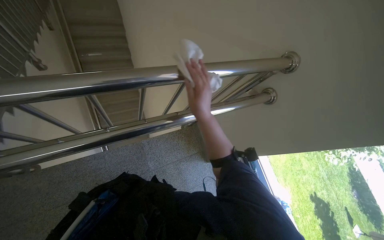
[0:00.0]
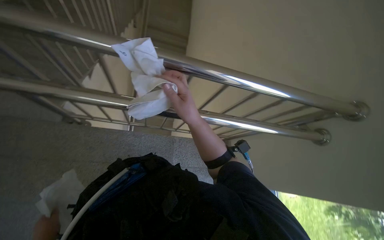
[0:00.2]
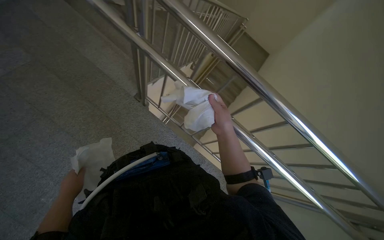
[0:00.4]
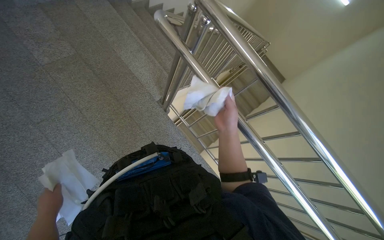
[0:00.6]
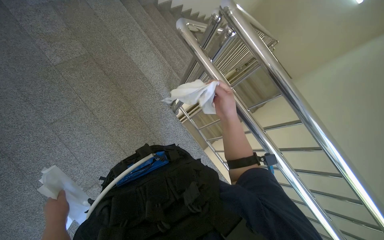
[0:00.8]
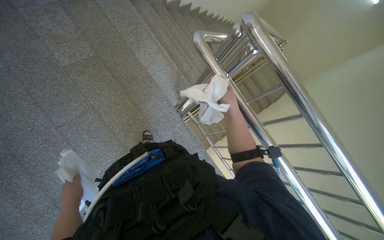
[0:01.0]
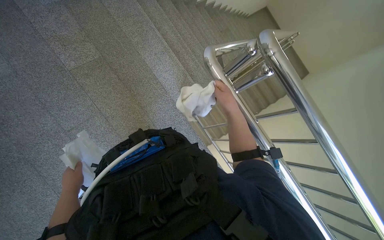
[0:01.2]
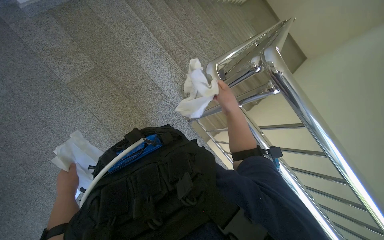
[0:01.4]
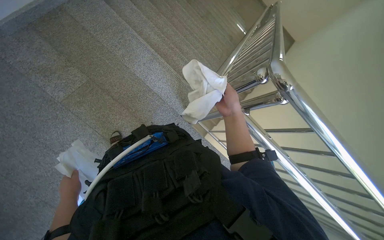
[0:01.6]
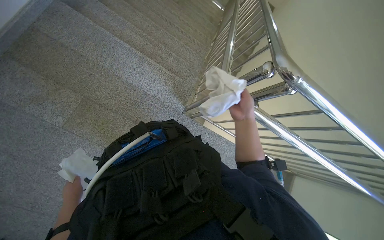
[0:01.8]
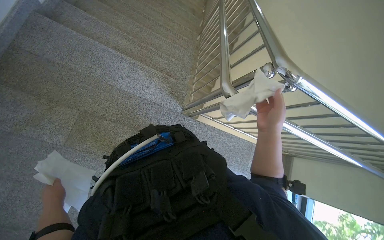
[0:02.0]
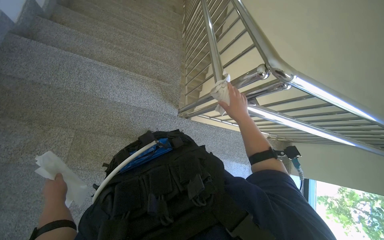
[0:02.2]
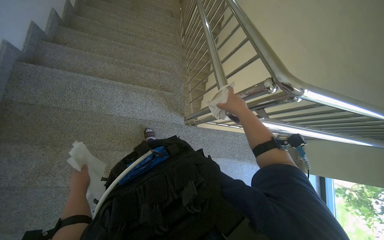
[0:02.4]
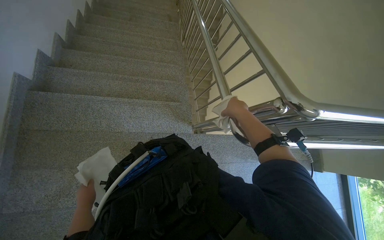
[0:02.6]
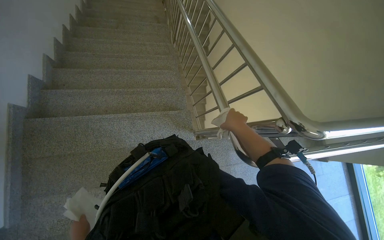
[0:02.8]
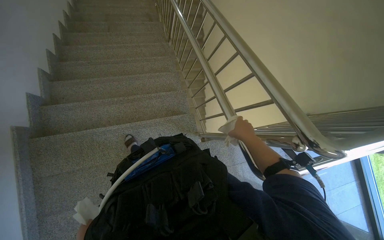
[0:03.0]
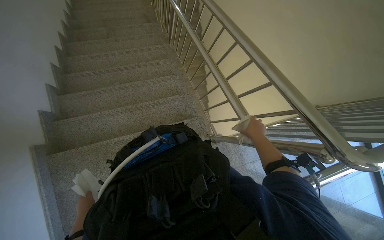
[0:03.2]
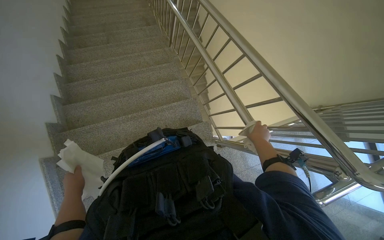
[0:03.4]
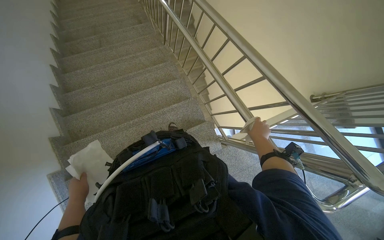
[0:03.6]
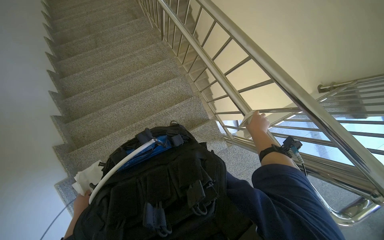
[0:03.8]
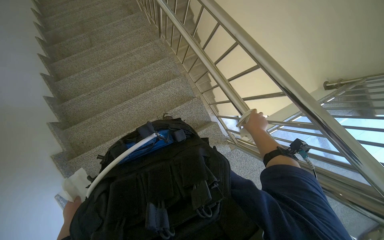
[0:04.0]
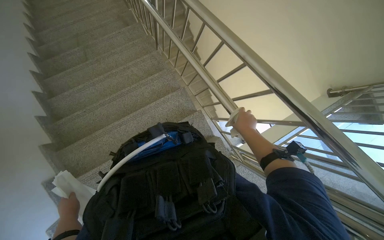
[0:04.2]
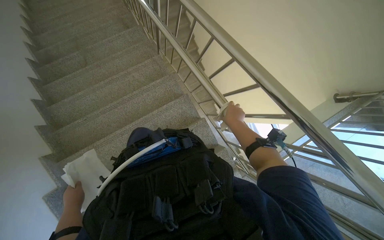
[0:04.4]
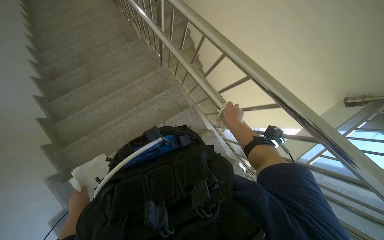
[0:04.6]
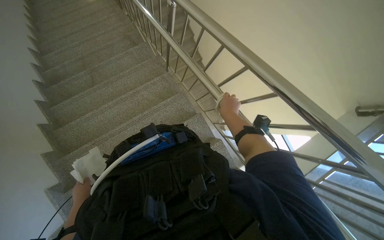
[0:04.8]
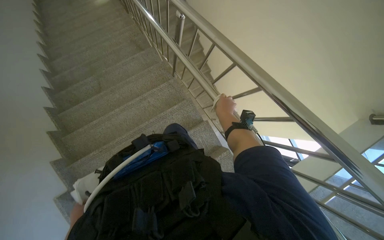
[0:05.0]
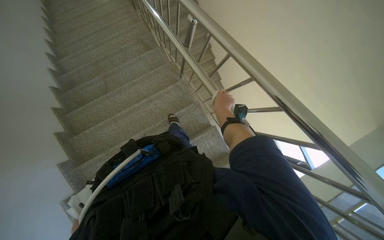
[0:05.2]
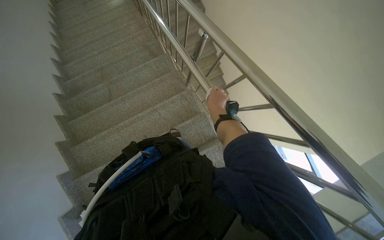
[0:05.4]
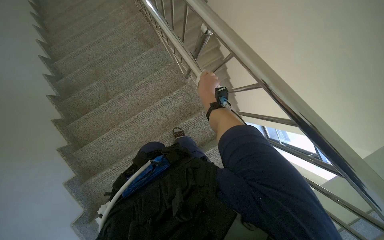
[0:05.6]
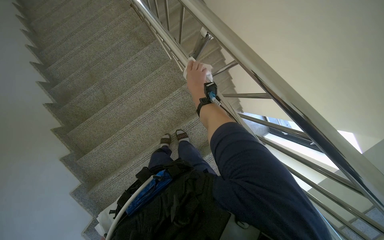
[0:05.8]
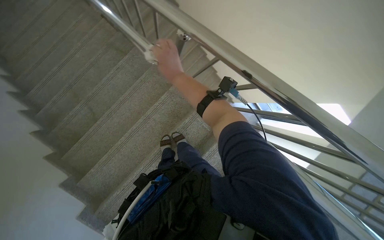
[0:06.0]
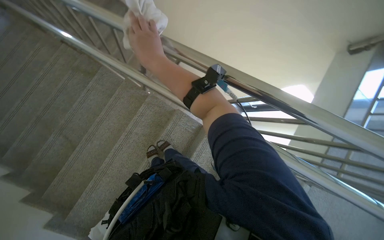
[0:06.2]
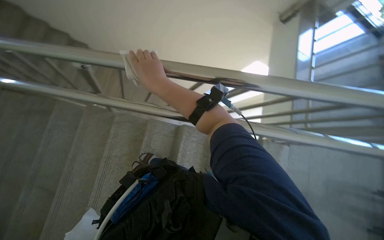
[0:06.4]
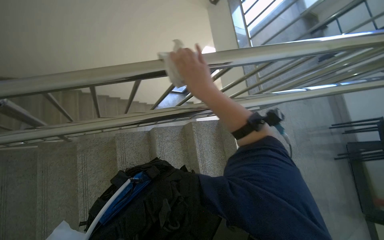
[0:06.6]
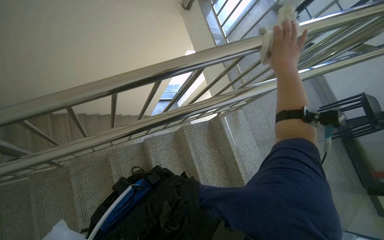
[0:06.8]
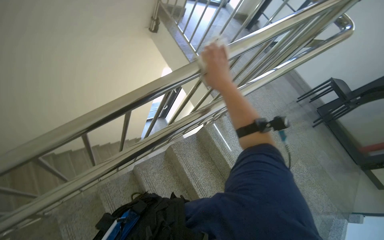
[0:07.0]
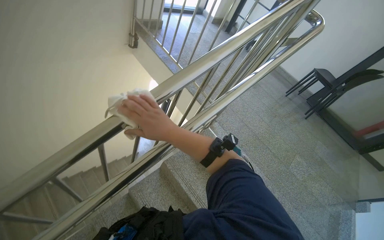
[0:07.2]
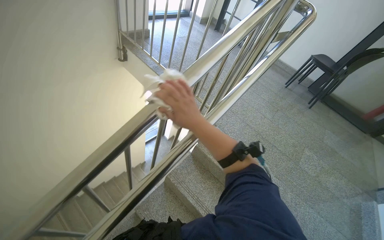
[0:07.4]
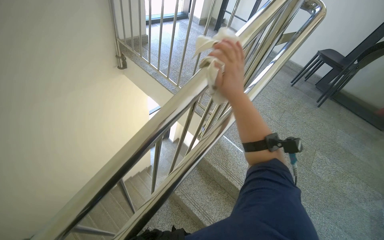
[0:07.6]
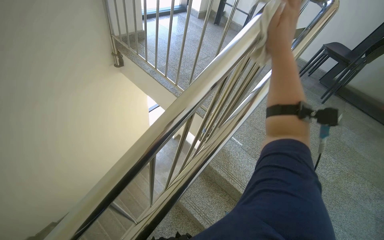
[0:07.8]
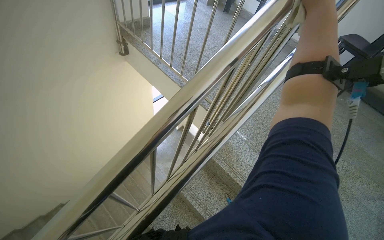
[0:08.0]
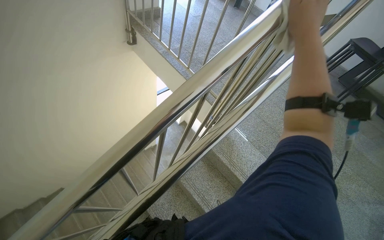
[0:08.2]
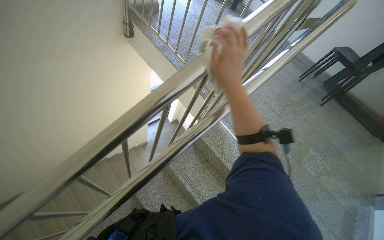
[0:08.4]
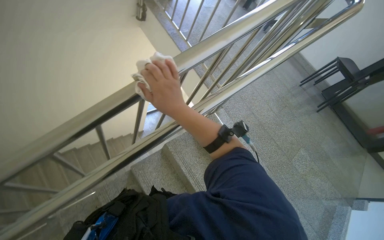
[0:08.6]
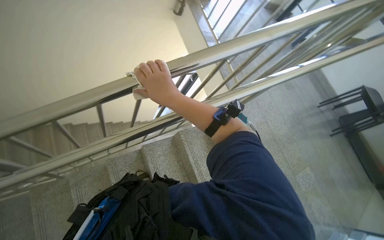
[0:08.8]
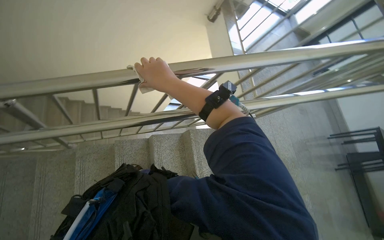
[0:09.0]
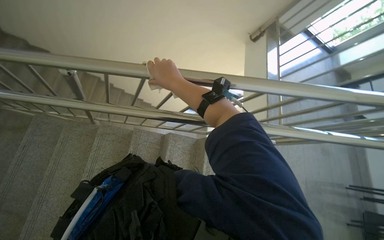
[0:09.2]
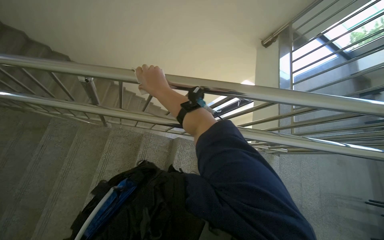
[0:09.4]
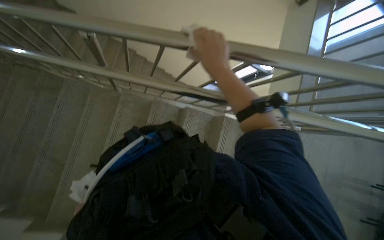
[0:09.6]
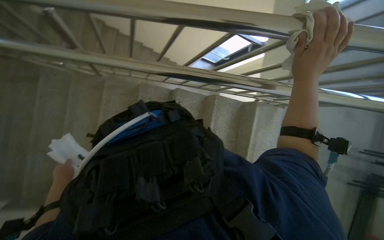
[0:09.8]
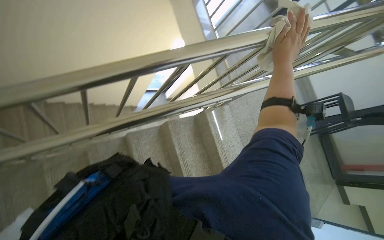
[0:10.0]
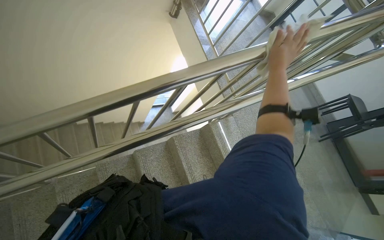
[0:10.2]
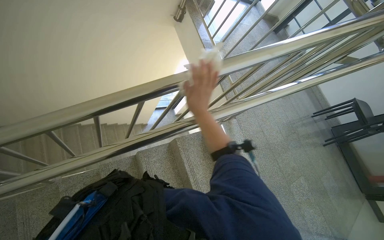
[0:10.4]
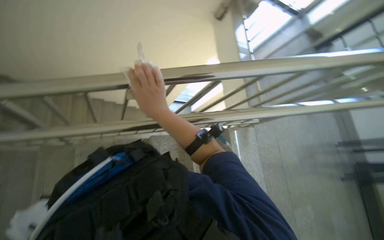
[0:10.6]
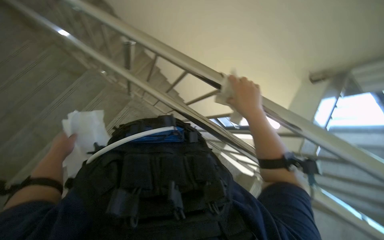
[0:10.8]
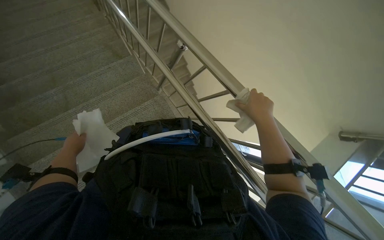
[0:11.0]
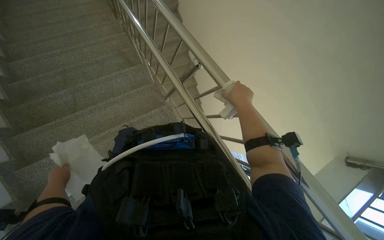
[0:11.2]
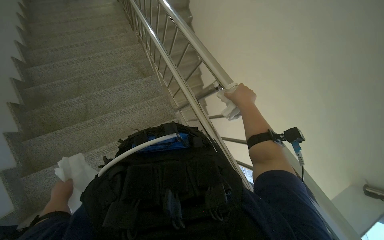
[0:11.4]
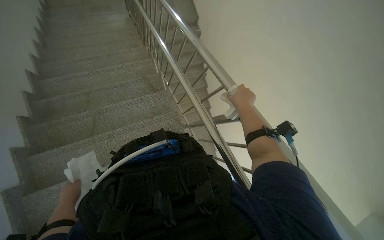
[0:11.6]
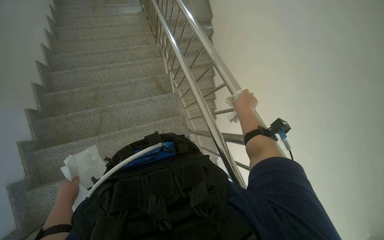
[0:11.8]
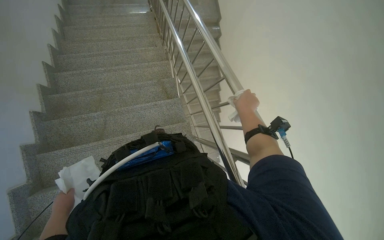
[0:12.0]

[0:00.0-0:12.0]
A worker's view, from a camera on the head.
Job: wiping surfaces.
The whole recording: Wiping metal stair railing. The worker wipes the metal handrail of the stairs with a cloth.
0.0 to 1.6 s: The camera travels some 50 cm.
1.6 to 3.0 s: The camera is carried about 60 cm. The camera pitches downward, by some 15 degrees. Everything in view rotates some 50 degrees counterclockwise.
3.0 to 4.4 s: The camera is carried roughly 70 cm.
4.4 to 6.0 s: The camera travels approximately 80 cm.
6.0 to 7.6 s: The head travels approximately 60 cm. The wearer's head swings approximately 95 degrees to the right.
7.6 to 9.0 s: Everything in view rotates roughly 40 degrees clockwise.
9.0 to 10.4 s: The head rotates some 15 degrees to the left.
10.4 to 12.0 s: The head turns to the left by about 65 degrees.

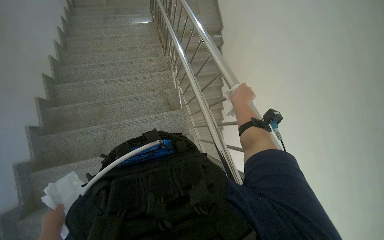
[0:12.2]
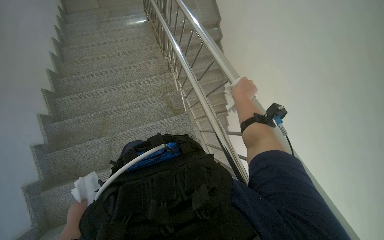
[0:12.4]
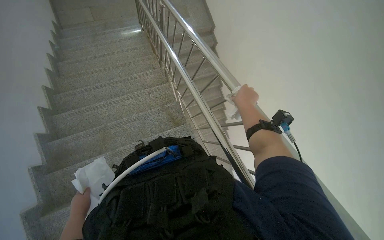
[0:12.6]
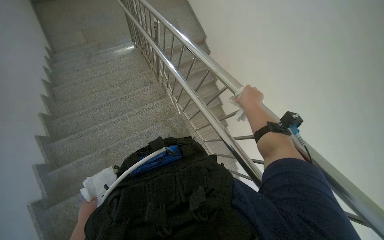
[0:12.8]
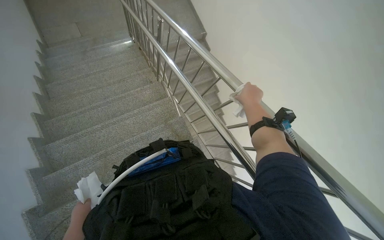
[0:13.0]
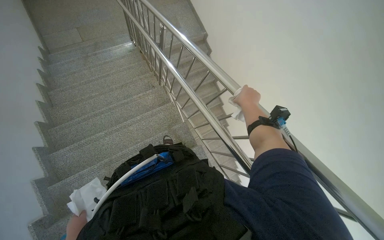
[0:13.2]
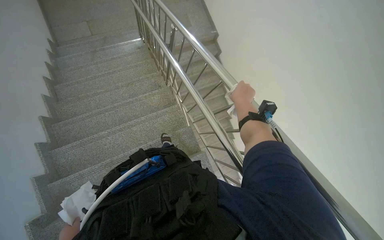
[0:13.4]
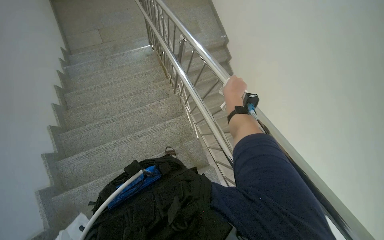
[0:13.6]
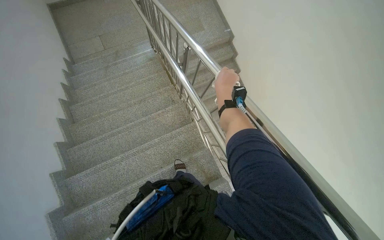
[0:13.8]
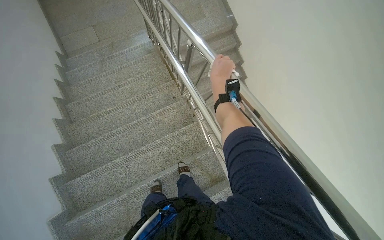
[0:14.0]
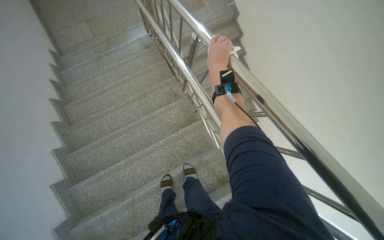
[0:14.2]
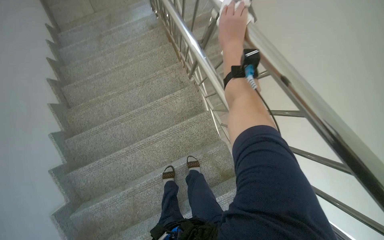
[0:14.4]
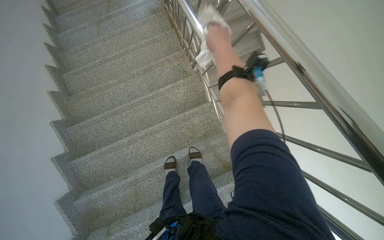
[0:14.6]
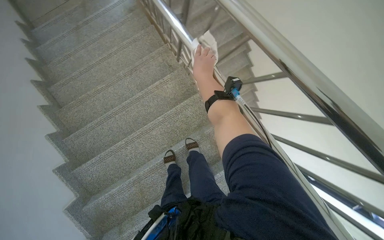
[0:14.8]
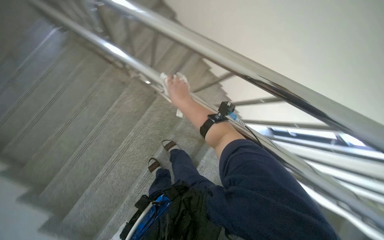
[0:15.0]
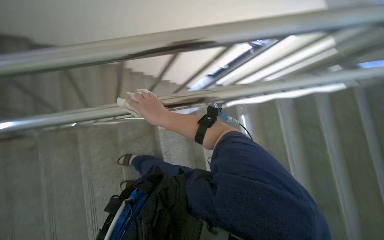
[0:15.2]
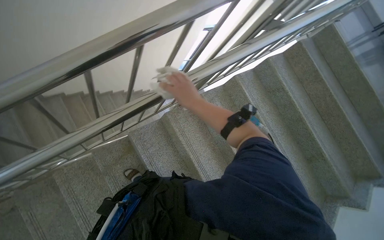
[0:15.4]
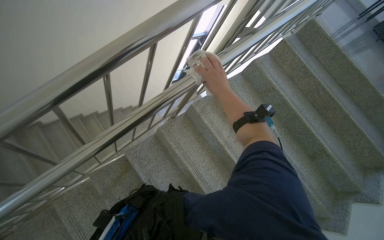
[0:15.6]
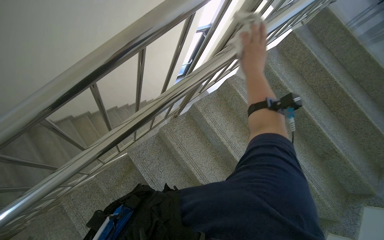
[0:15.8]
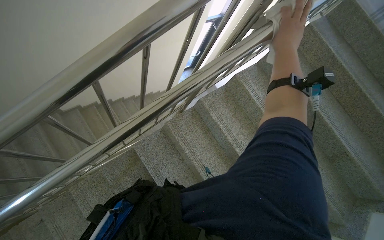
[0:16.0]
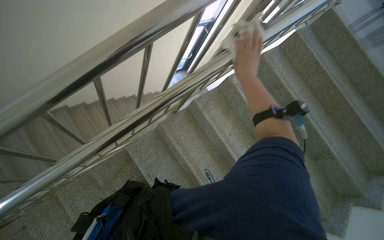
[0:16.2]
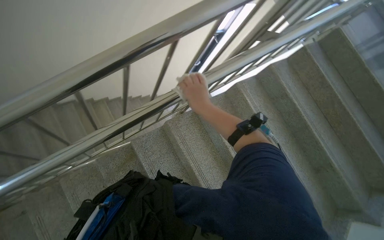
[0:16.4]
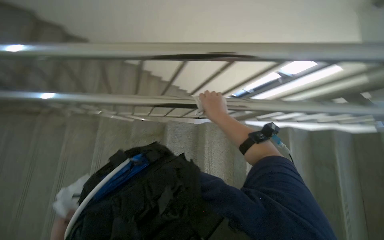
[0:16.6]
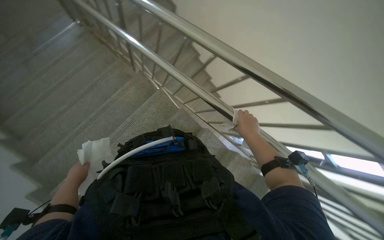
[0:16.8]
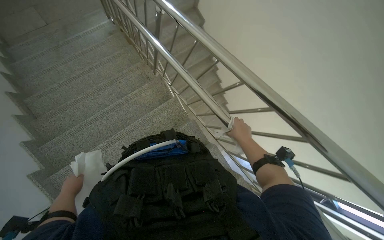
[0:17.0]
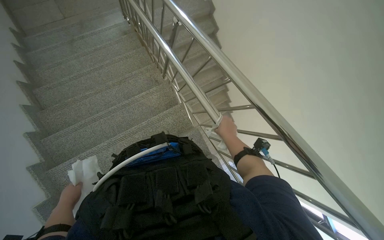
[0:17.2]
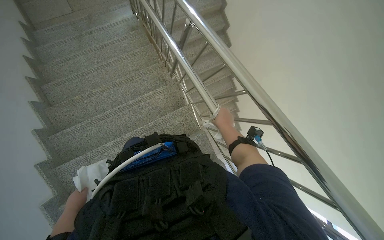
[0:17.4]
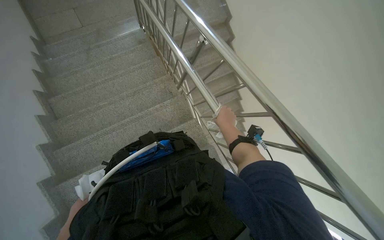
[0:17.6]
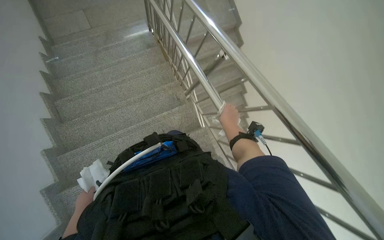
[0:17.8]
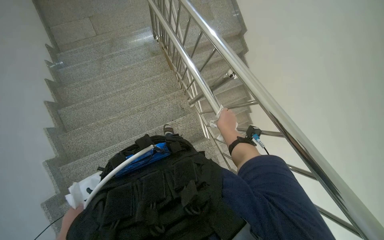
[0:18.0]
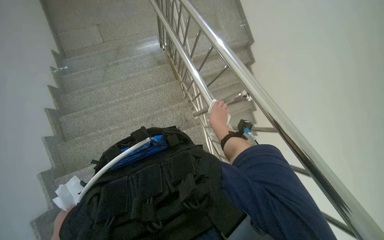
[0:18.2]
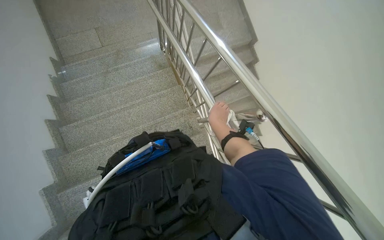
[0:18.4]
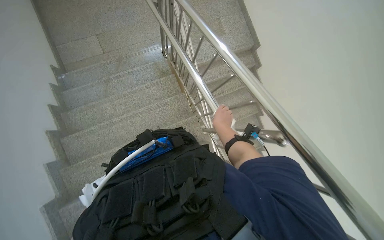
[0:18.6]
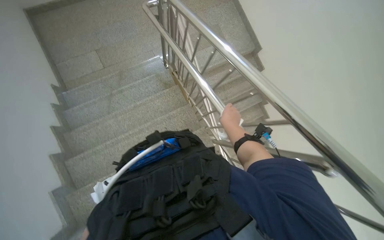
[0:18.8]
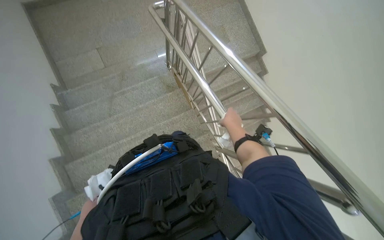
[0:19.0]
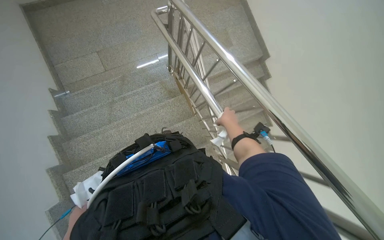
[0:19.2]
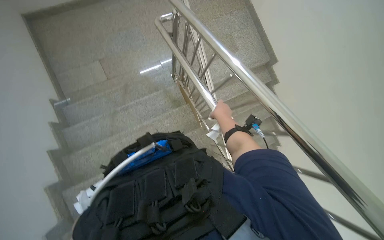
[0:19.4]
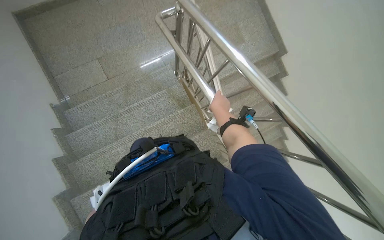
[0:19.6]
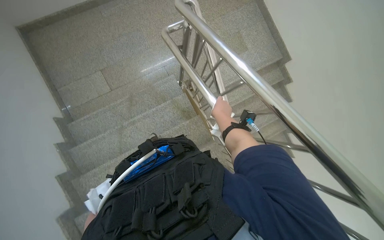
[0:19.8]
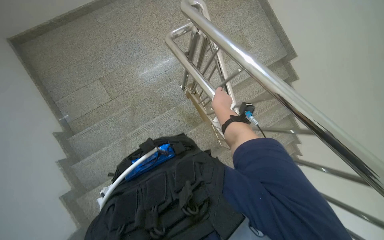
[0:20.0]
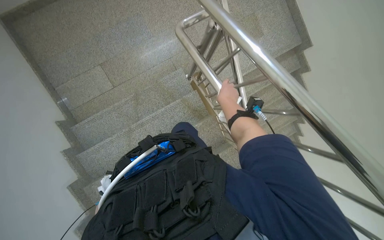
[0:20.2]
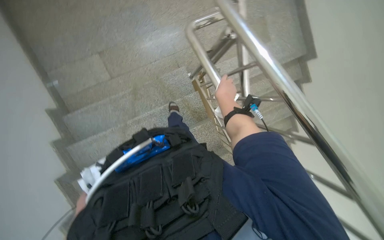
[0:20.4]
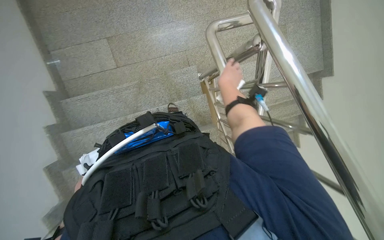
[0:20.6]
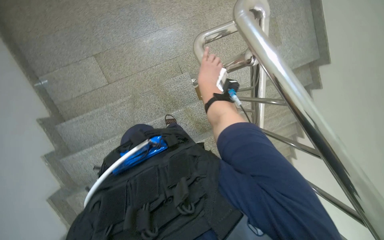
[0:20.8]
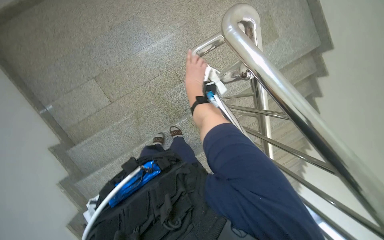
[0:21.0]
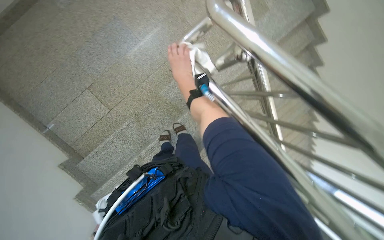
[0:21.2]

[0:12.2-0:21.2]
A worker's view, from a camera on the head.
Job: wiping surfaces.
The whole recording: Wiping metal stair railing. The worker wipes the metal handrail of the stairs with a cloth.
12.2 to 13.8 s: The camera travels some 80 cm.
13.8 to 15.2 s: The wearer's head swings about 65 degrees to the right. The camera pitches downward, by roughly 20 degrees.
15.2 to 16.6 s: The head turns to the left by roughly 30 degrees.
16.6 to 18.2 s: The wearer moves roughly 60 cm. The wearer's head swings roughly 40 degrees to the left. The view tips upward by about 15 degrees.
18.2 to 19.8 s: The camera is carried about 90 cm.
19.8 to 21.2 s: The camera is carried some 60 cm. The view tilts about 15 degrees downward.
